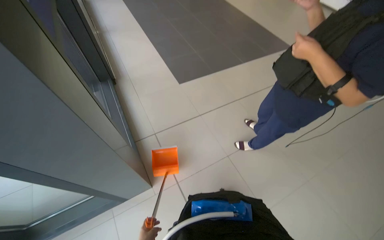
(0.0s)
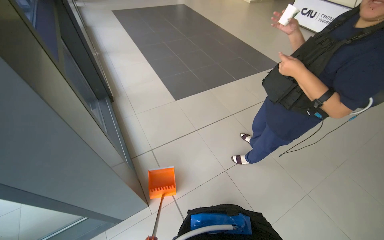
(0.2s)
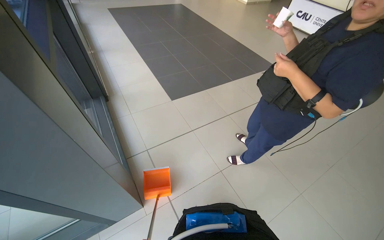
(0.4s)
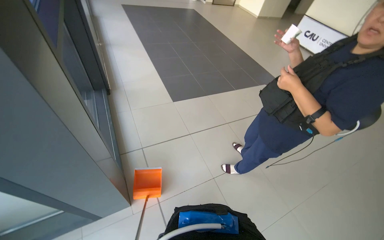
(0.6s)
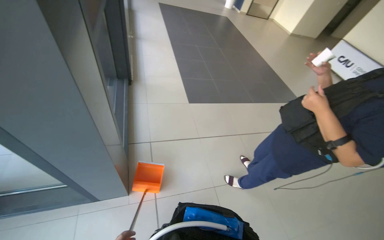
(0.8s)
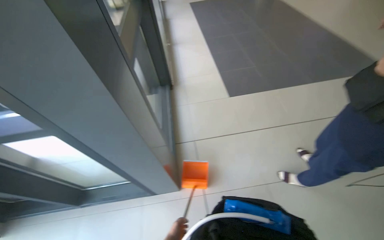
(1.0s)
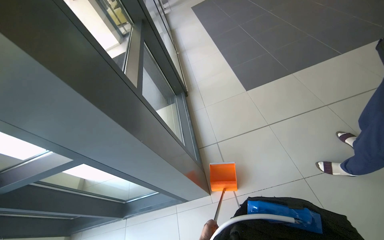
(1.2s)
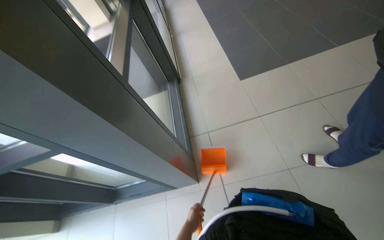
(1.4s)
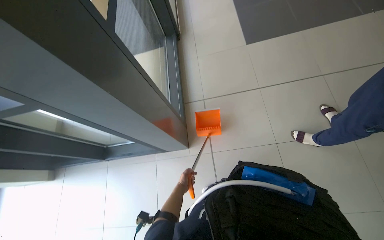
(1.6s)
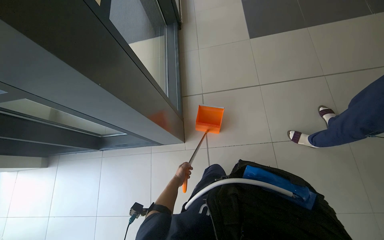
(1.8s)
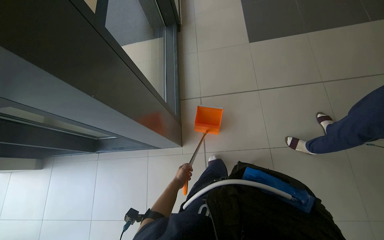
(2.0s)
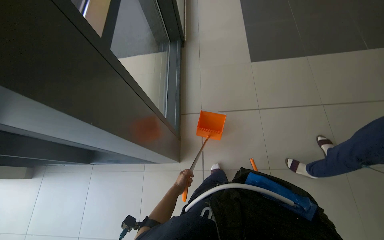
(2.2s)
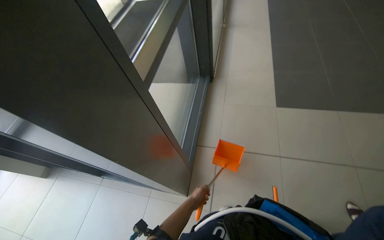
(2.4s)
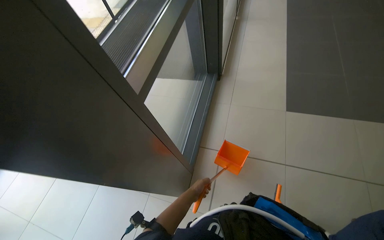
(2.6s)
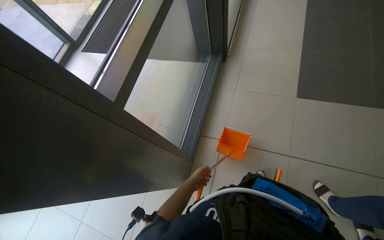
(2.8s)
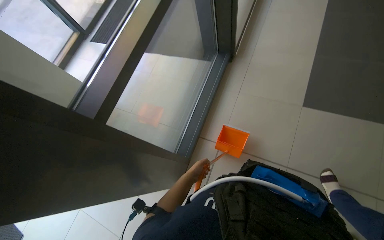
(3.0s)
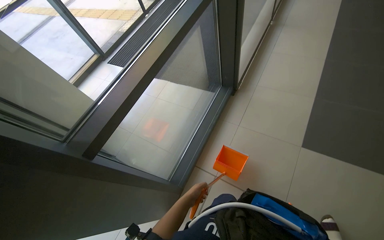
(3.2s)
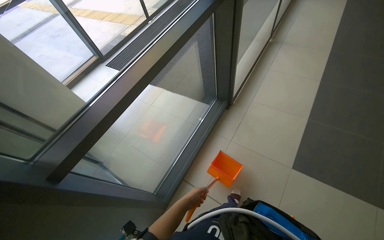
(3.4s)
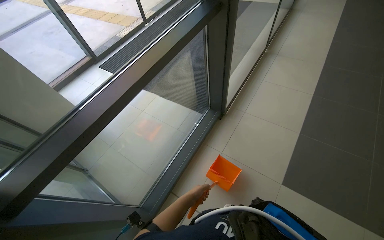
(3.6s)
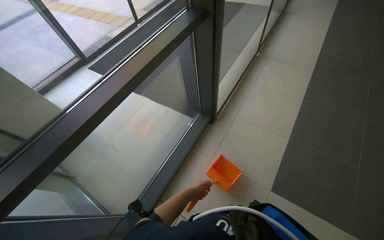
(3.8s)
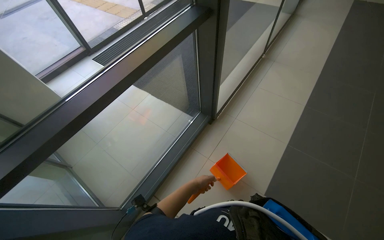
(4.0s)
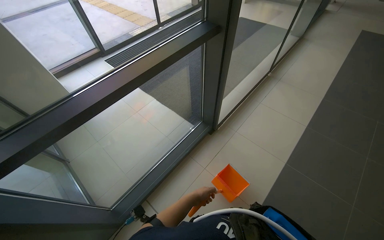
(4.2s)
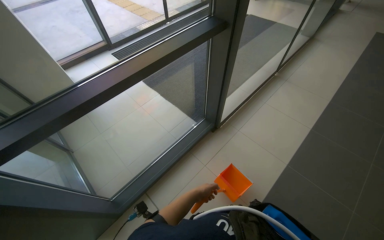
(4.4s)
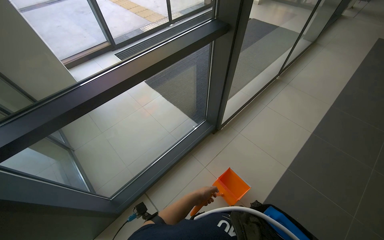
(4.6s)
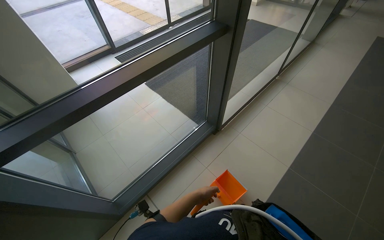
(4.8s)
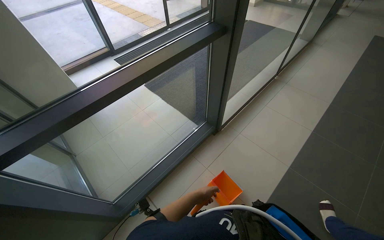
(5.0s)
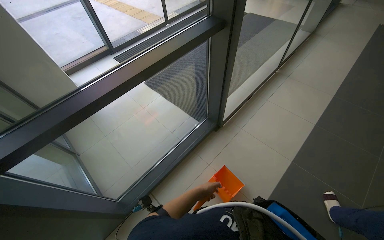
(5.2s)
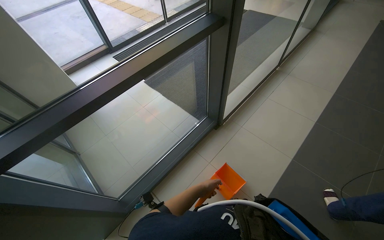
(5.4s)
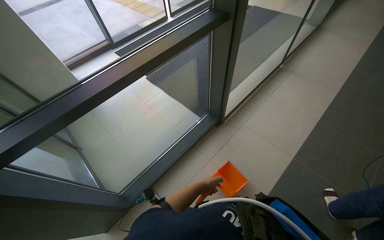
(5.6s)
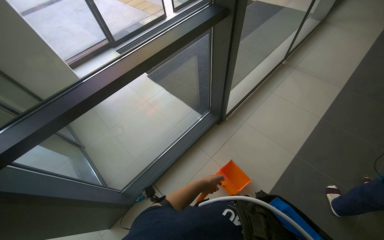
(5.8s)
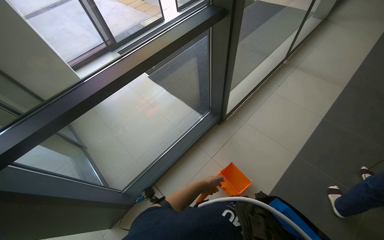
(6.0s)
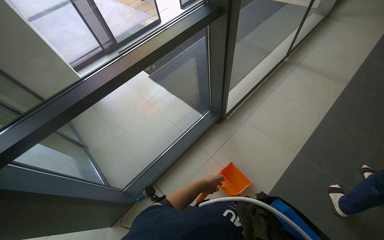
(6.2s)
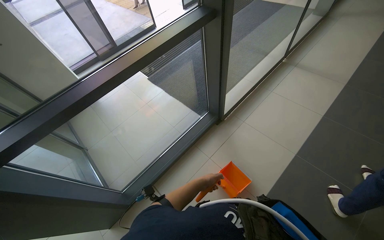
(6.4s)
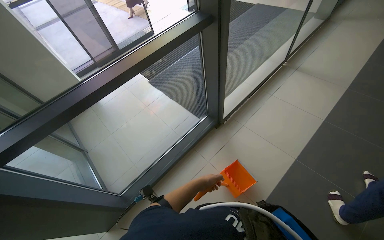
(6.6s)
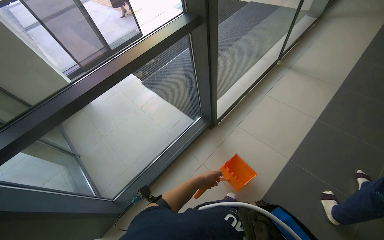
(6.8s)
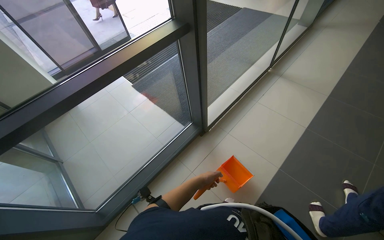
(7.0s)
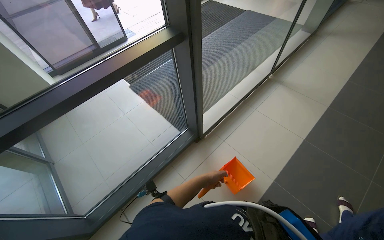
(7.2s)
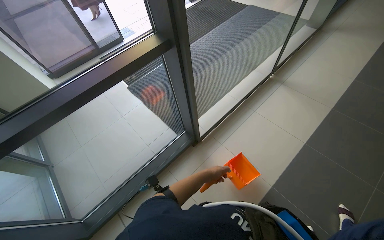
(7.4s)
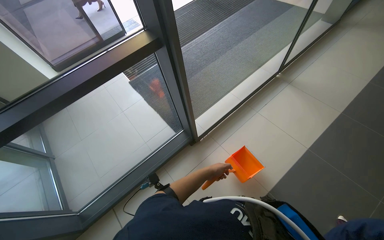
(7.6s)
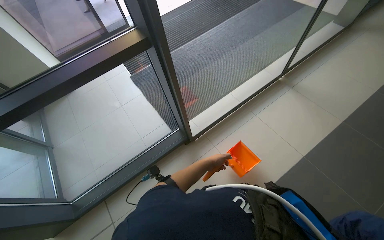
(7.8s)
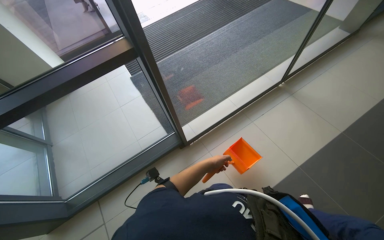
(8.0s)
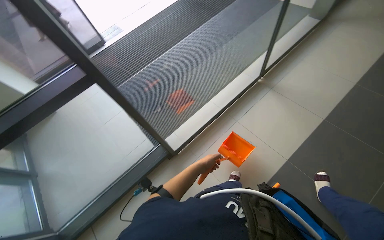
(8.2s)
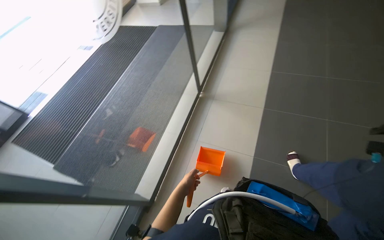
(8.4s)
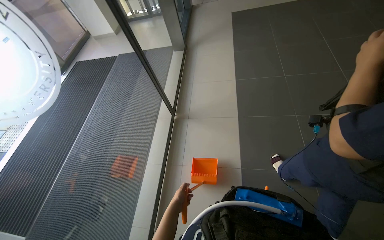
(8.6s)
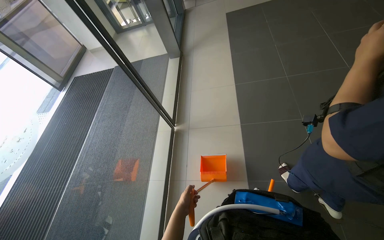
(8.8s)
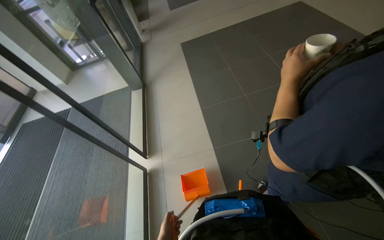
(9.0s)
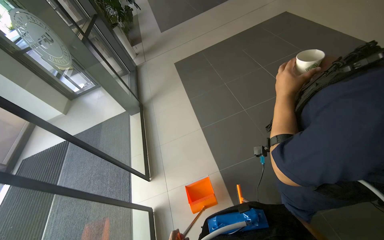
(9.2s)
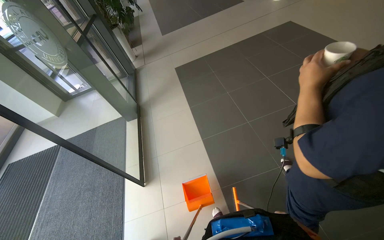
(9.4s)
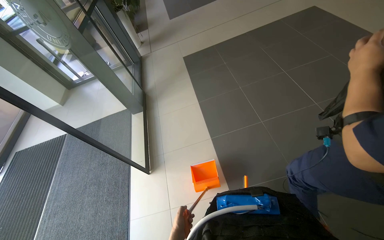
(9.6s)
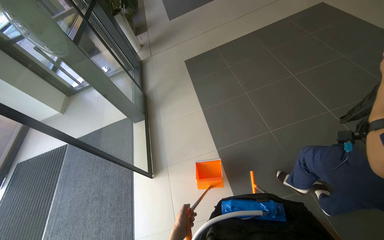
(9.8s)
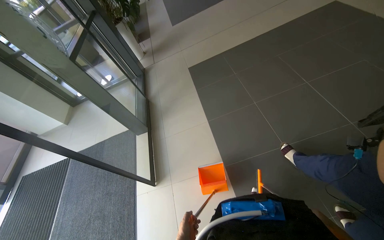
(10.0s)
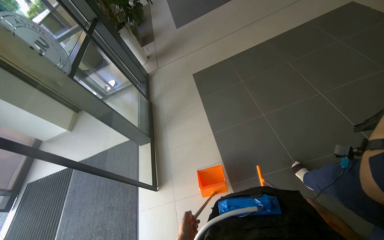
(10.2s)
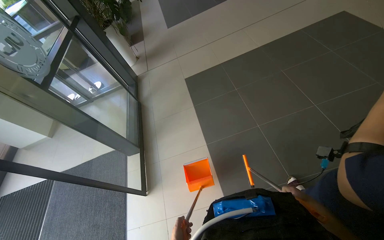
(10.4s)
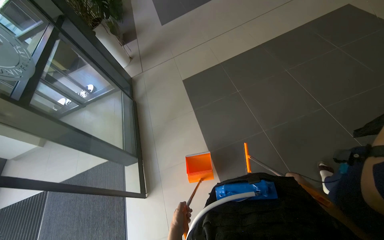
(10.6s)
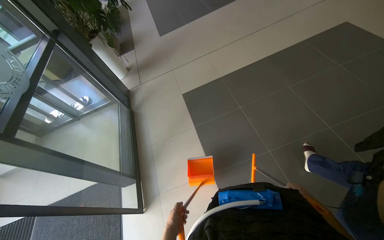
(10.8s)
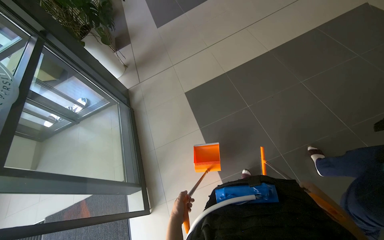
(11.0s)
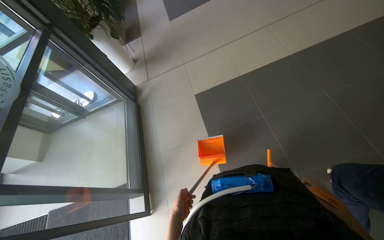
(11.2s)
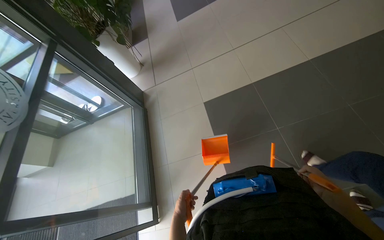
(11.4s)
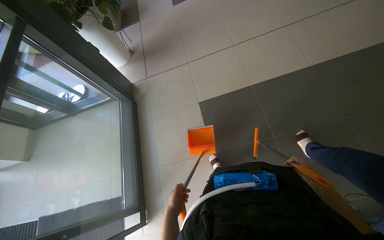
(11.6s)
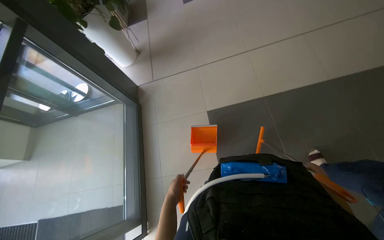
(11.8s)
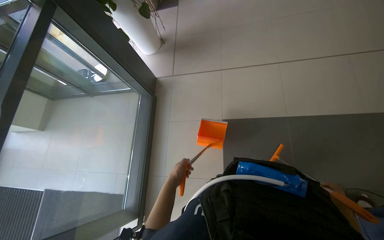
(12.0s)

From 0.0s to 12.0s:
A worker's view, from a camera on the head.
Job: sweeping floor.
The whole recording: Sweeping floor with dustpan. The worker sweeps debris from the floor using a long-handled brush and collects it with a dustpan.
From 0.0s to 1.6s: The view pans to the left by approximately 20 degrees.
From 1.6s to 3.0s: The view tilts some 15 degrees upward. The scene turns roughly 30 degrees clockwise in the picture. The left hand moves up the picture and nearer to the camera, about 20 cm.
From 3.0s to 4.4s: The camera pitches upward, by approximately 15 degrees. The scene rotates clockwise by approximately 25 degrees.
From 6.0s to 7.6s: The head travels approximately 50 cm.
From 7.6s to 9.0s: The wearer moves roughly 60 cm. The head rotates about 65 degrees to the right. The view tips upward by some 20 degrees.
From 9.0s to 10.4s: The camera travels approximately 80 cm.
From 10.4s to 12.0s: The camera is carried some 1 m. The view tips downward by roughly 15 degrees.

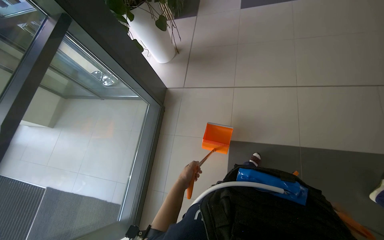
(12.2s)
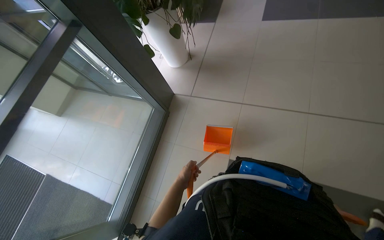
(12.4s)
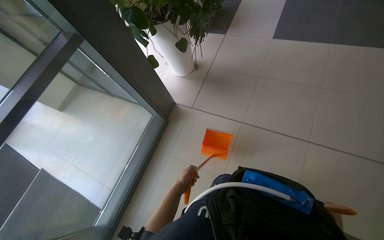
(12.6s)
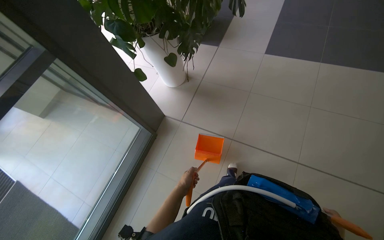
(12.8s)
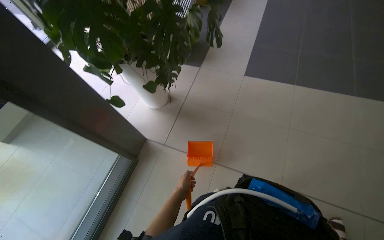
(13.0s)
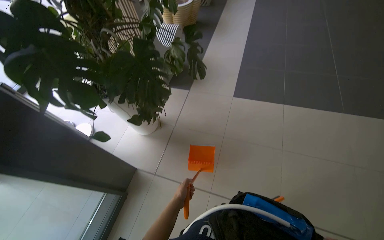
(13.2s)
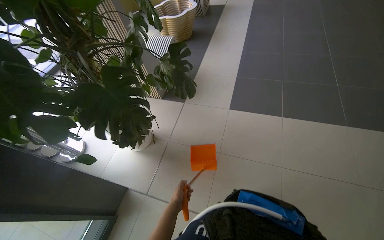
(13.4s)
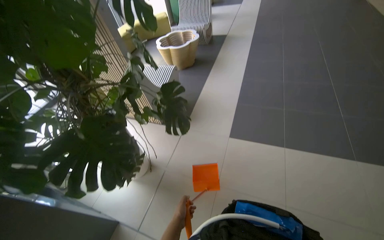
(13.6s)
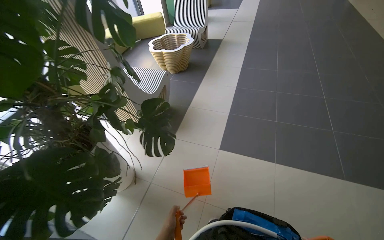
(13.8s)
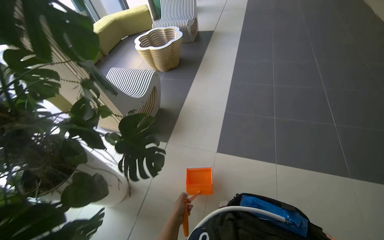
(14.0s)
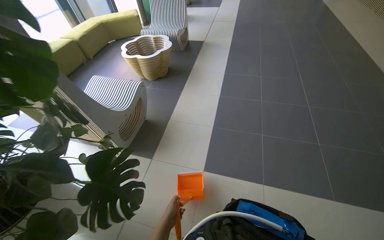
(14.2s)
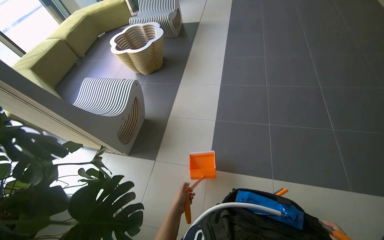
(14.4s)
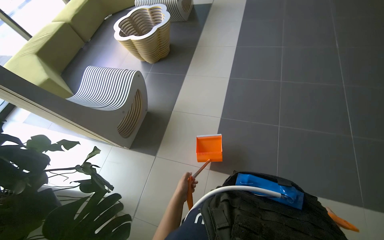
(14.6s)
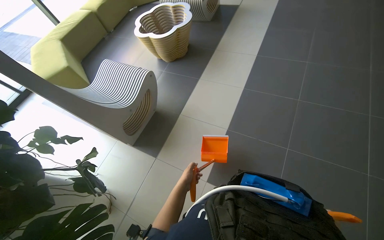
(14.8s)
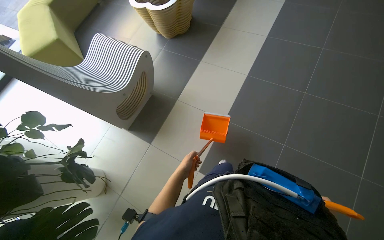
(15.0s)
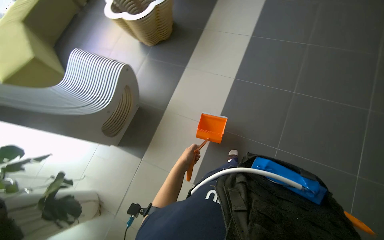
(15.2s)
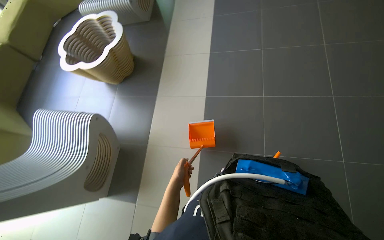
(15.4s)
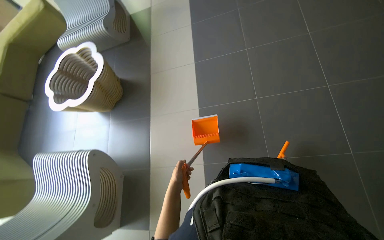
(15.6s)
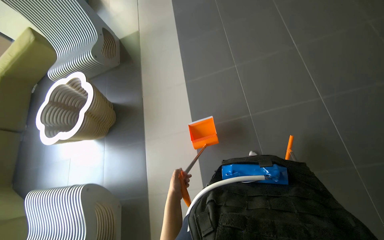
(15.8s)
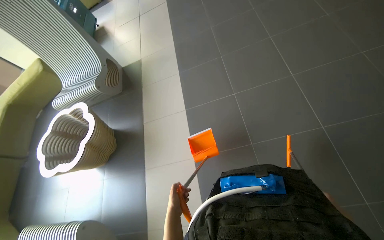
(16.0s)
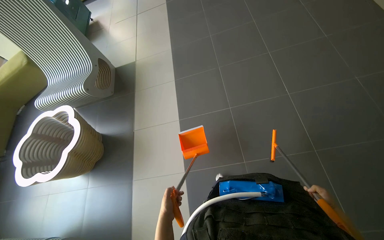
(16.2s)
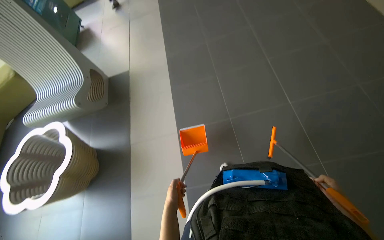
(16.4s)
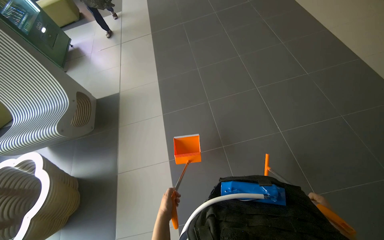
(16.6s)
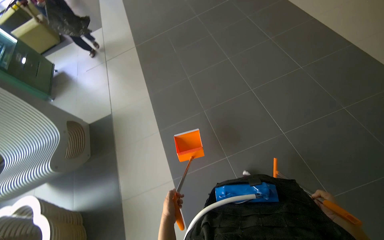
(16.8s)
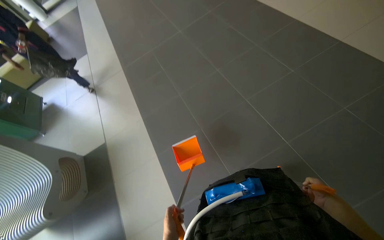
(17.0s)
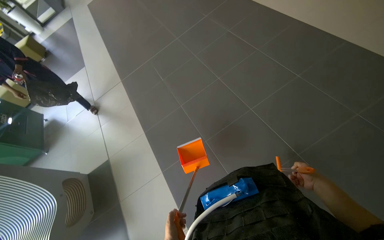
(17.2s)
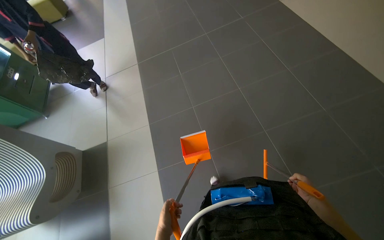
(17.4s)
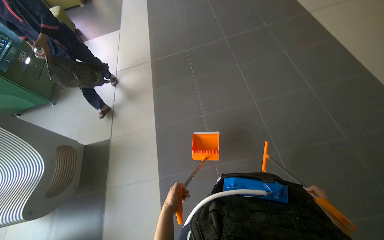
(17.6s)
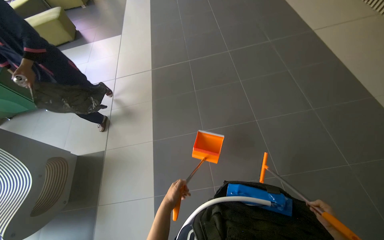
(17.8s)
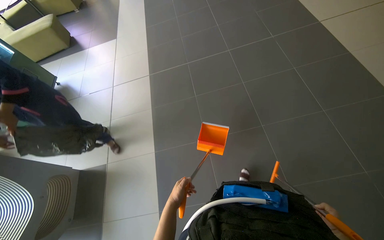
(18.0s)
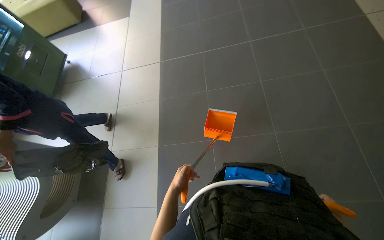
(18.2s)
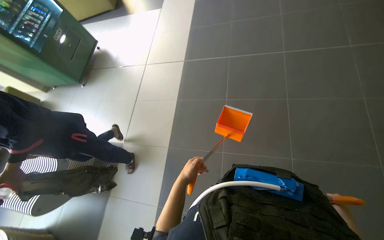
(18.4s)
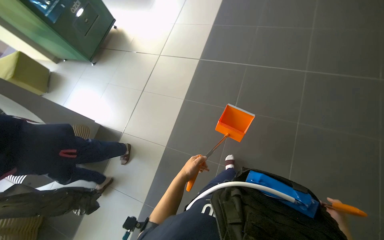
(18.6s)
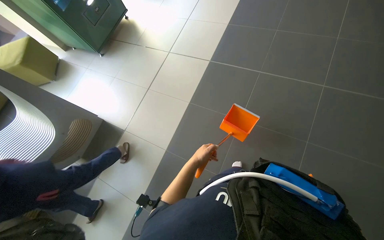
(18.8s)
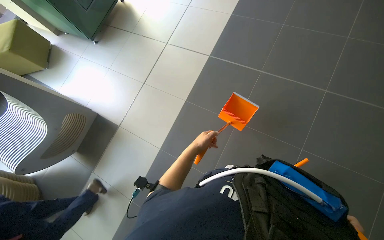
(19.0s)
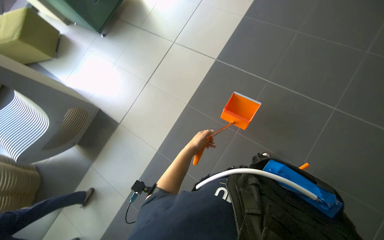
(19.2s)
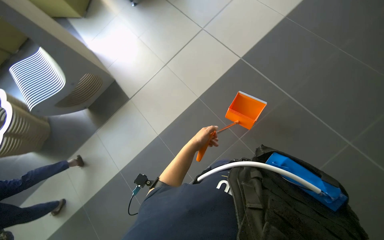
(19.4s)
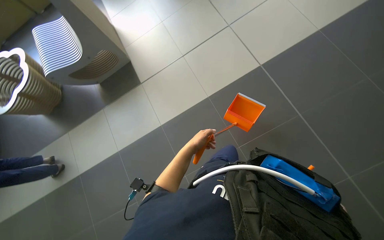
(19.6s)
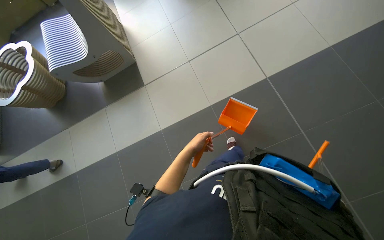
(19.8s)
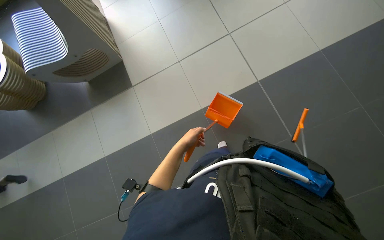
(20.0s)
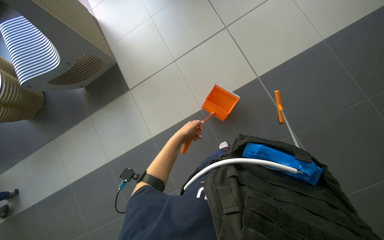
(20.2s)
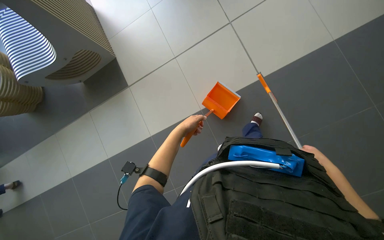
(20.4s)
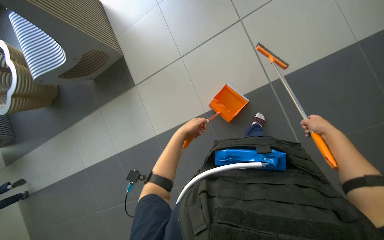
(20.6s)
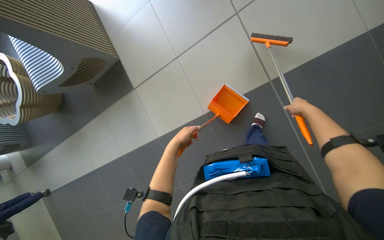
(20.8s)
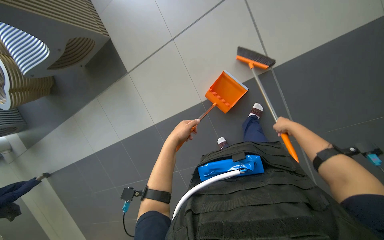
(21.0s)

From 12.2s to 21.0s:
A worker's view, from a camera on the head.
Job: sweeping floor.
The whole recording: Sweeping floor with dustpan. The worker sweeps debris from the floor using a long-handled brush and collects it with a dustpan.
From 12.2s to 13.6s: The camera is carried approximately 80 cm. The view tilts roughly 25 degrees upward.
From 13.6s to 15.2s: The head travels roughly 1 m. The view tips downward by some 25 degrees.
From 15.2s to 16.6s: The wearer moves approximately 1 m. The camera pitches upward, by some 15 degrees.
From 16.6s to 18.0s: The wearer moves approximately 80 cm.
From 19.6s to 21.0s: The head travels some 40 cm. The camera pitches downward, by approximately 15 degrees.
